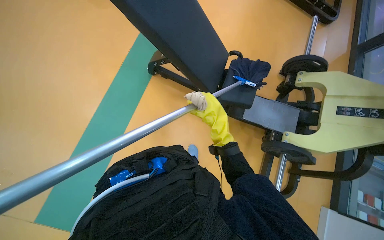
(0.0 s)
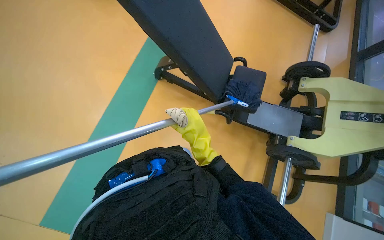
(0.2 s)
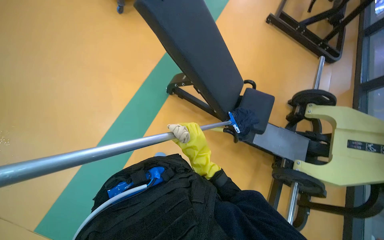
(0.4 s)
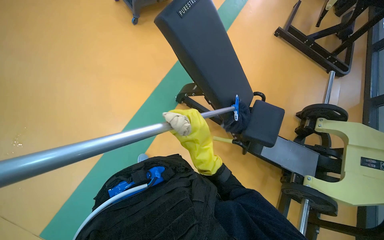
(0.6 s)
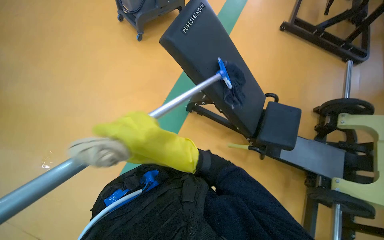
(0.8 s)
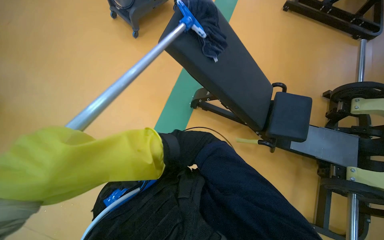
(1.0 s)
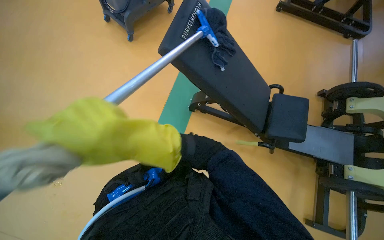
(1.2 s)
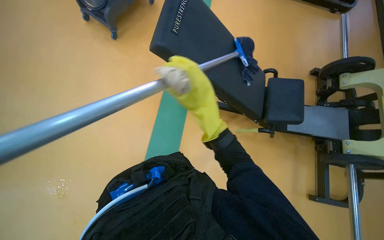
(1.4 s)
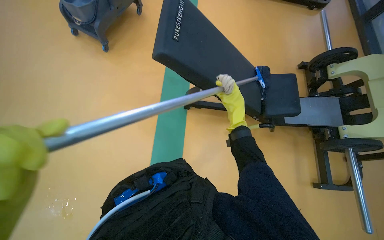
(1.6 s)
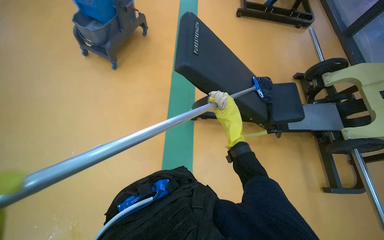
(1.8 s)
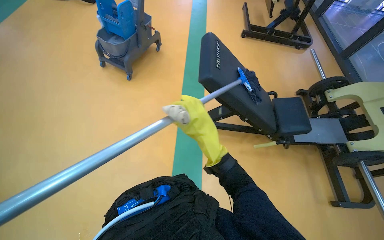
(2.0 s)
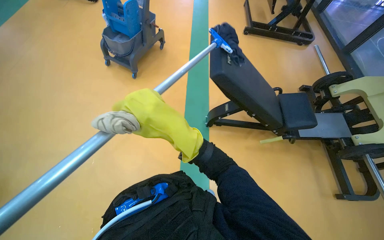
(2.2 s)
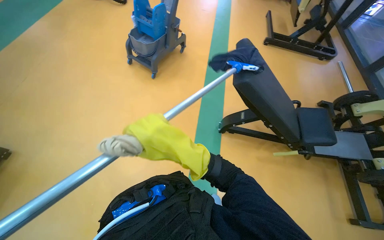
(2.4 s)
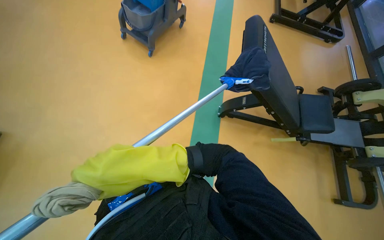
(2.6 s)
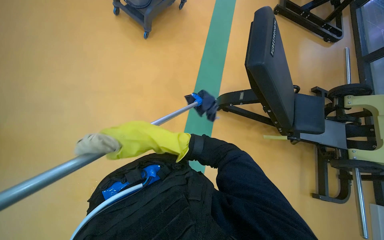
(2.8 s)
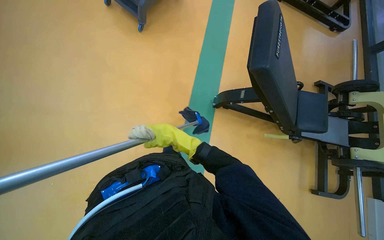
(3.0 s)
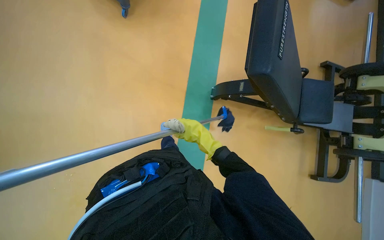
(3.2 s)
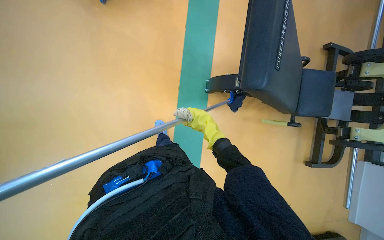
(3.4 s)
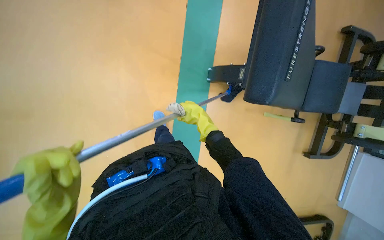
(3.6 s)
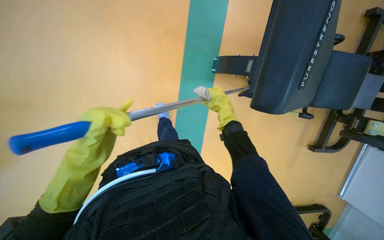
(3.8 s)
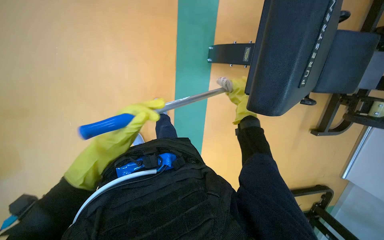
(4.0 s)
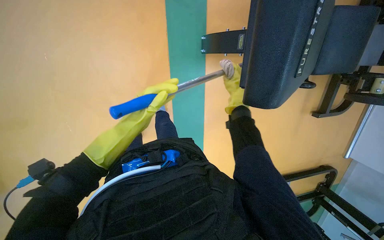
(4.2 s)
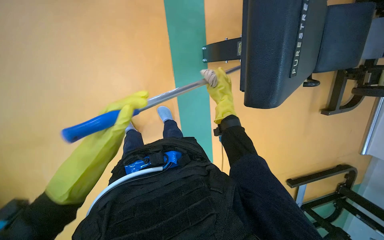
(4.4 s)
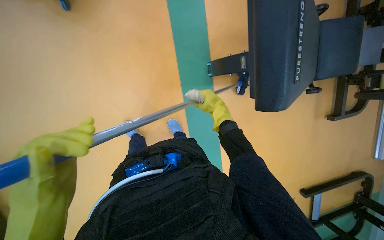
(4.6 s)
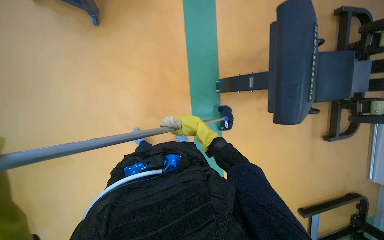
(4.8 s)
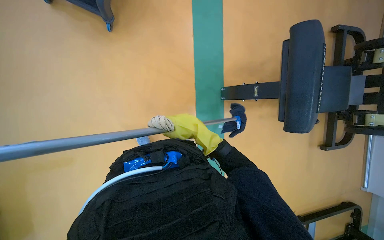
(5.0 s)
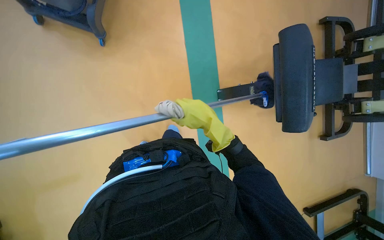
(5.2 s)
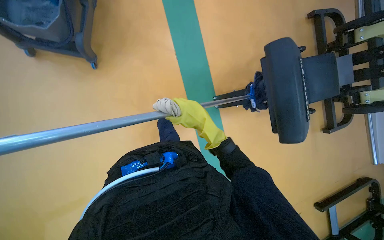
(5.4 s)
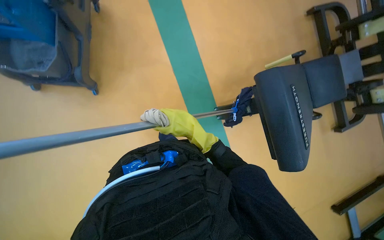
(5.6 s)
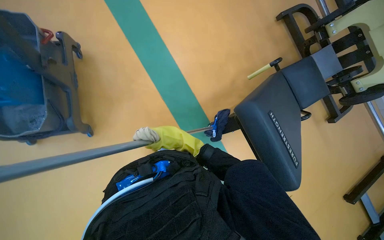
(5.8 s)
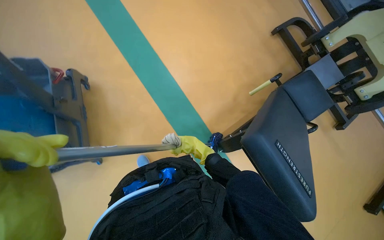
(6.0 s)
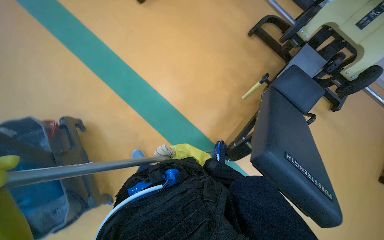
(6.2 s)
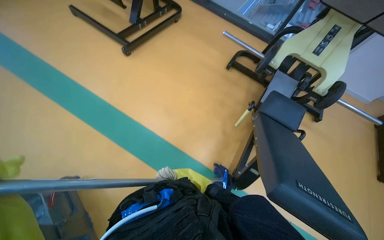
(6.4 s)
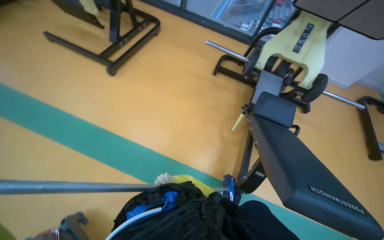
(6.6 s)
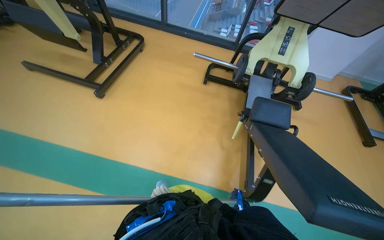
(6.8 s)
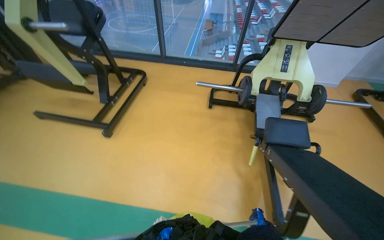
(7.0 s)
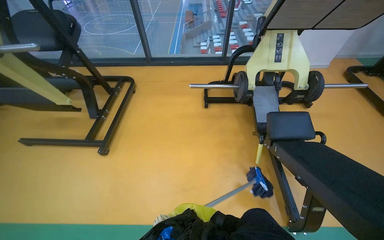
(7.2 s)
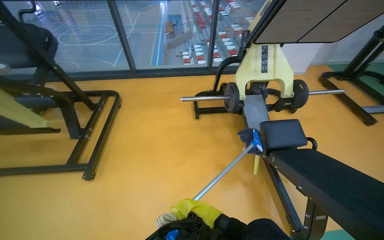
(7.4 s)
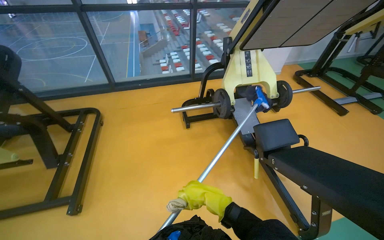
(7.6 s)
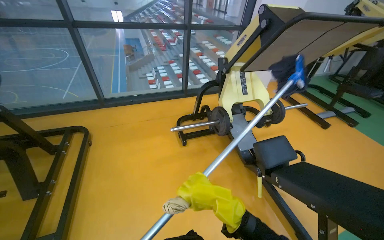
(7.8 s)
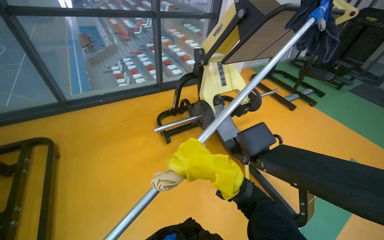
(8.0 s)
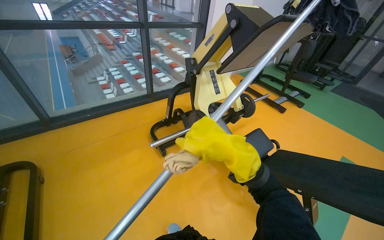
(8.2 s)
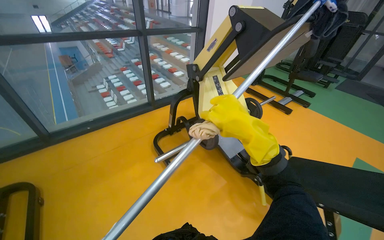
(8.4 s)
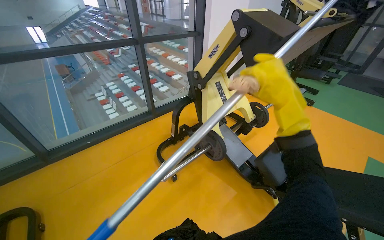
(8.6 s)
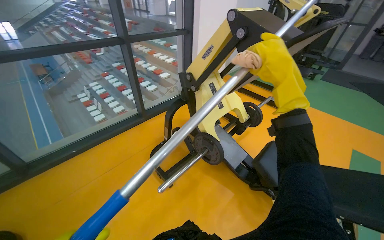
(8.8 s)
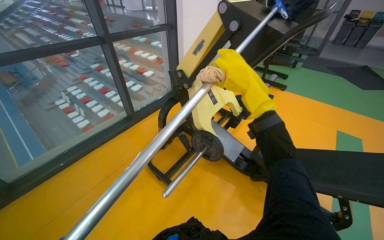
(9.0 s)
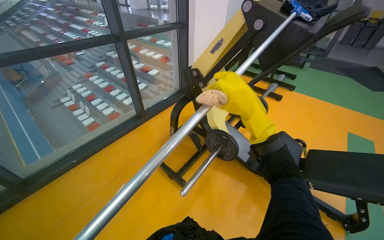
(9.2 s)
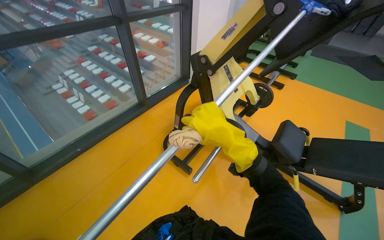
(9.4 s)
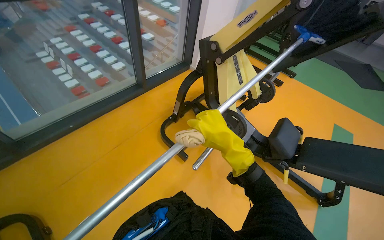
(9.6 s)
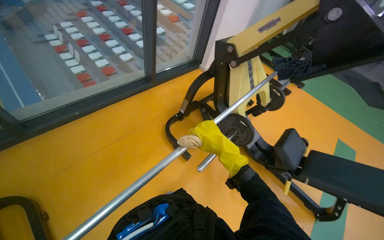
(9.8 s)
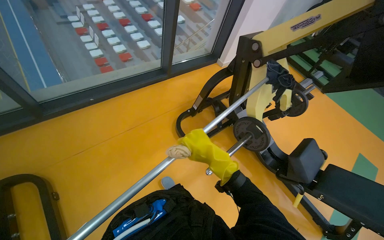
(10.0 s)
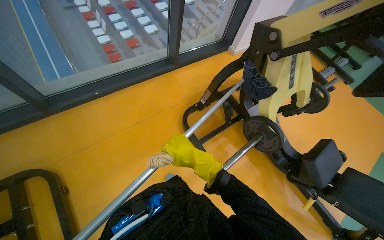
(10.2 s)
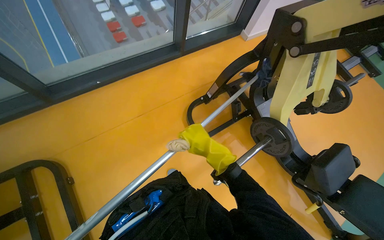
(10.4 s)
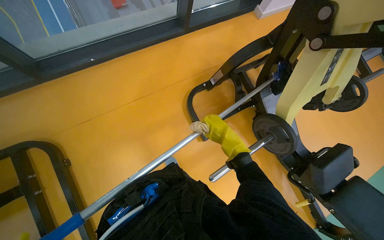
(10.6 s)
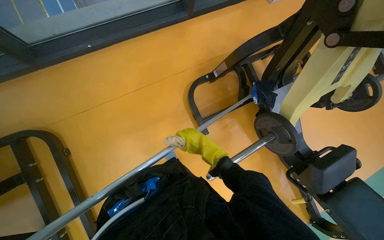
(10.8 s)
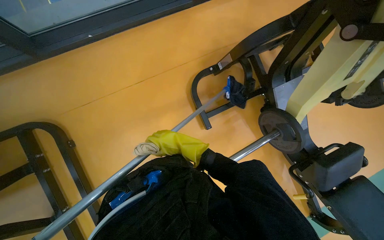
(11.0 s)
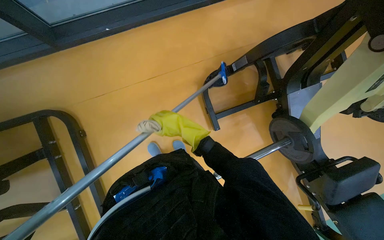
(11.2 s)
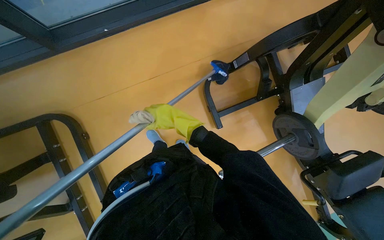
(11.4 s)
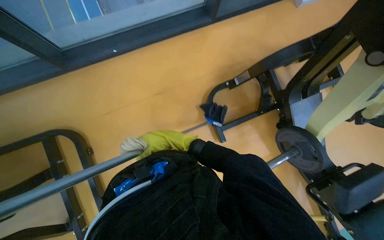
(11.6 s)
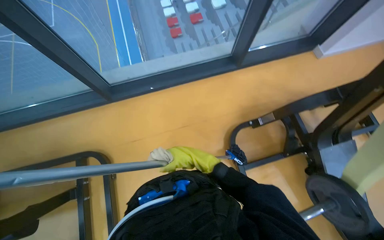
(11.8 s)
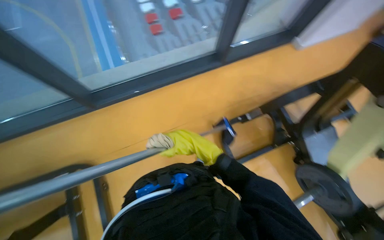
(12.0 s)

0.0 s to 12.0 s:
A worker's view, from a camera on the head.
Job: wiping surfaces.
The whole recording: Cleaning gym equipment. The worker cleans various gym machines, including a stair climber and stationary bikes, using a long-handled tool and a cloth.
0.0 to 1.6 s: The right hand travels to the left and back again, approximately 40 cm each way.
1.6 to 3.0 s: The wearer moves to the left, roughly 50 cm.
3.0 to 4.4 s: The camera pitches downward, by roughly 25 degrees. The right hand shifts approximately 10 cm to the right.
4.4 to 6.0 s: The wearer moves approximately 50 cm. The camera pitches upward, by some 20 degrees. The scene turns some 30 degrees counterclockwise in the picture.
6.0 to 7.6 s: The camera is carried some 90 cm. The head turns to the right by about 70 degrees. The view tilts approximately 25 degrees upward.
7.6 to 9.0 s: The wearer moves some 70 cm. The wearer's head swings about 35 degrees to the right.
9.0 to 10.4 s: The camera travels some 60 cm. The view tips downward by approximately 25 degrees.
10.4 to 12.0 s: The wearer looks about 15 degrees further to the left. The right hand goes to the left and returns, roughly 10 cm each way.

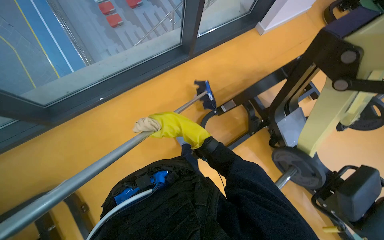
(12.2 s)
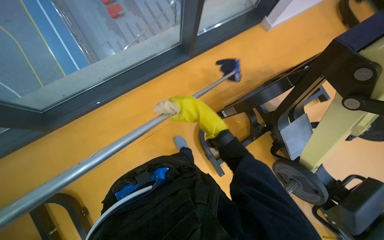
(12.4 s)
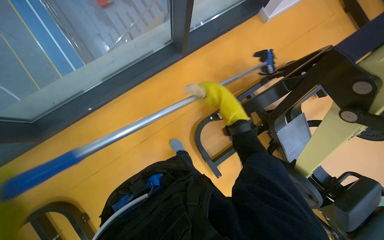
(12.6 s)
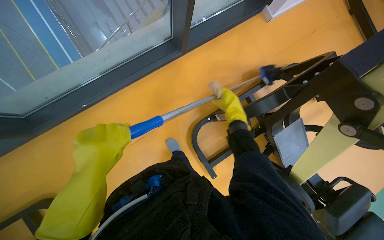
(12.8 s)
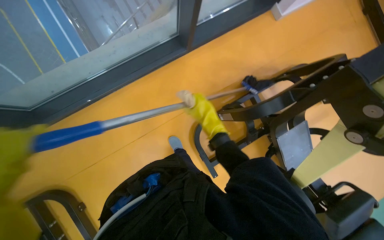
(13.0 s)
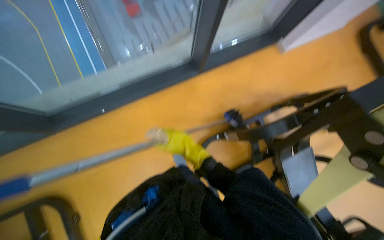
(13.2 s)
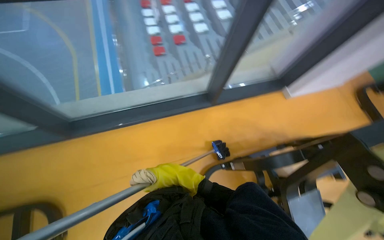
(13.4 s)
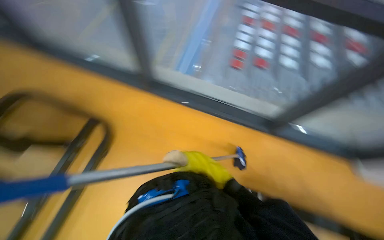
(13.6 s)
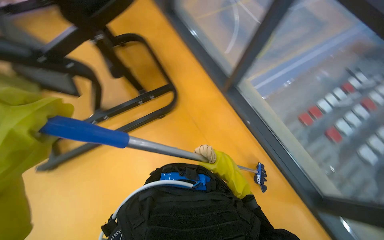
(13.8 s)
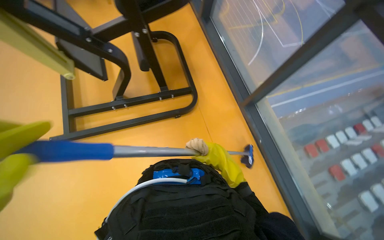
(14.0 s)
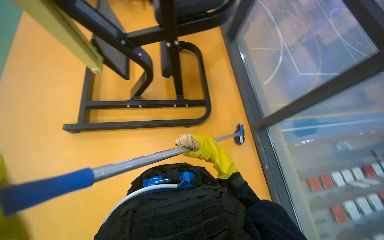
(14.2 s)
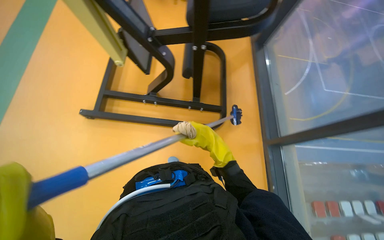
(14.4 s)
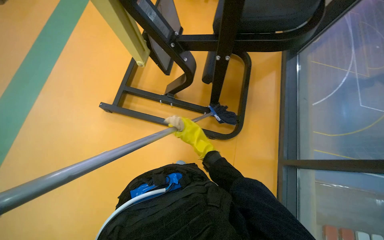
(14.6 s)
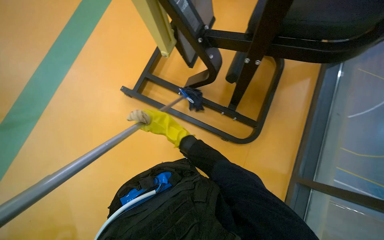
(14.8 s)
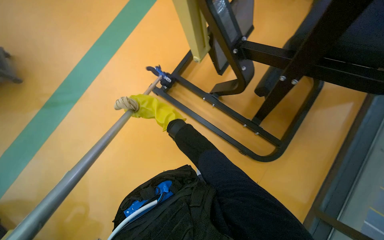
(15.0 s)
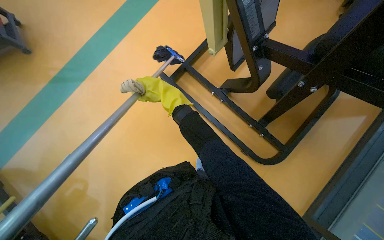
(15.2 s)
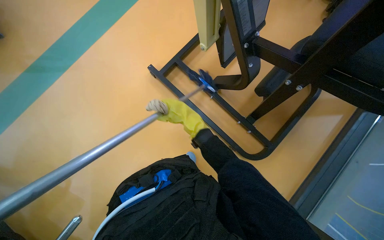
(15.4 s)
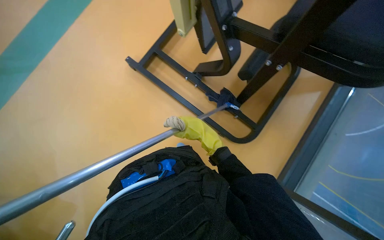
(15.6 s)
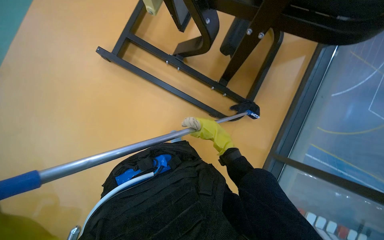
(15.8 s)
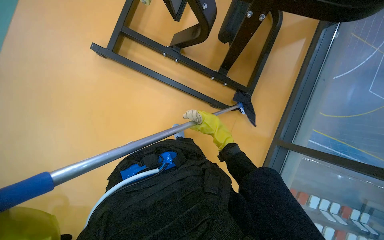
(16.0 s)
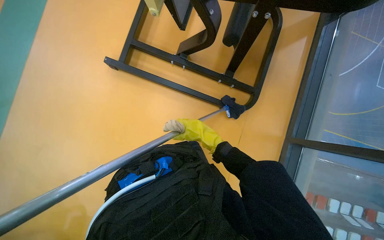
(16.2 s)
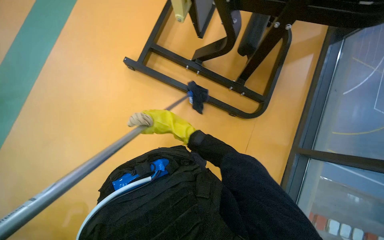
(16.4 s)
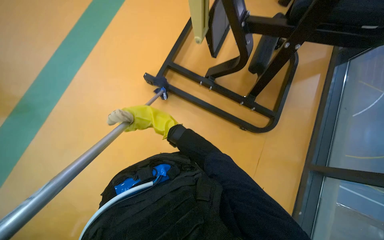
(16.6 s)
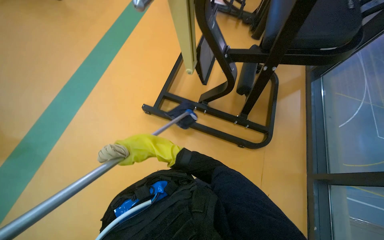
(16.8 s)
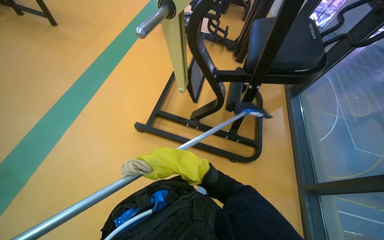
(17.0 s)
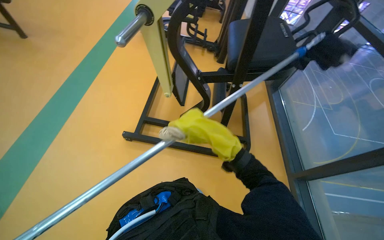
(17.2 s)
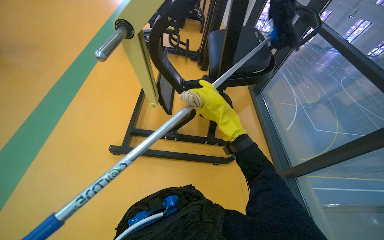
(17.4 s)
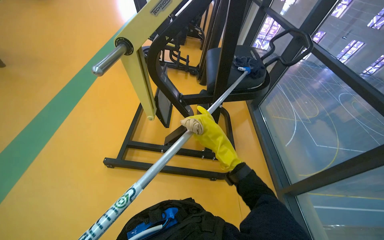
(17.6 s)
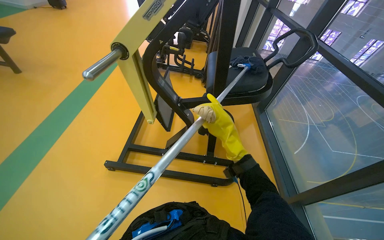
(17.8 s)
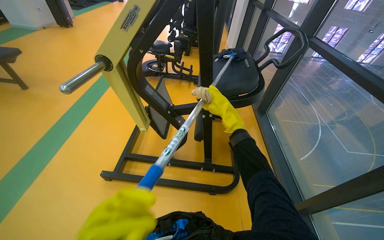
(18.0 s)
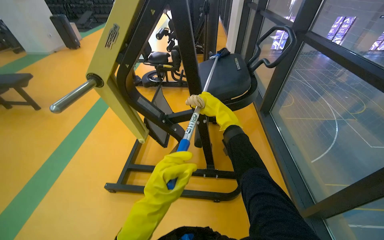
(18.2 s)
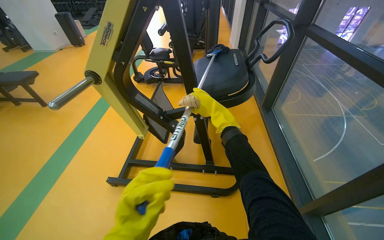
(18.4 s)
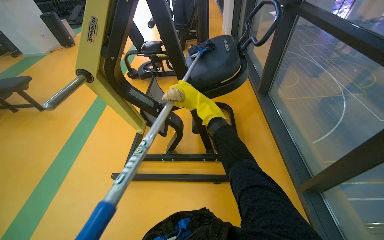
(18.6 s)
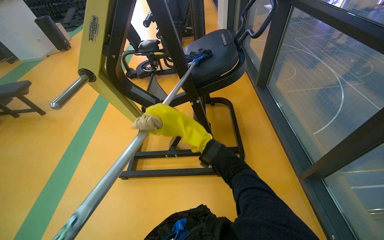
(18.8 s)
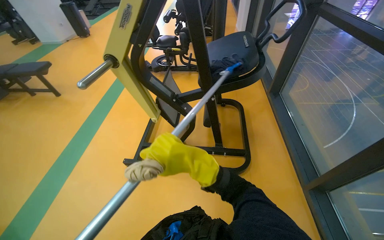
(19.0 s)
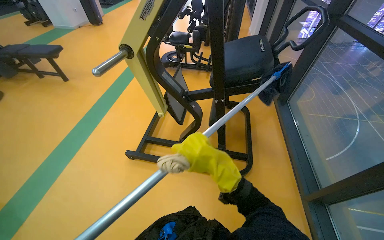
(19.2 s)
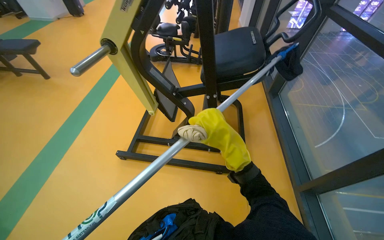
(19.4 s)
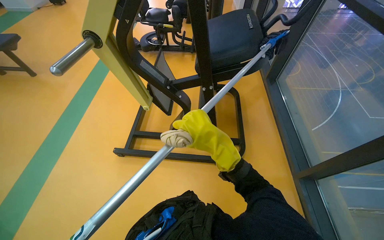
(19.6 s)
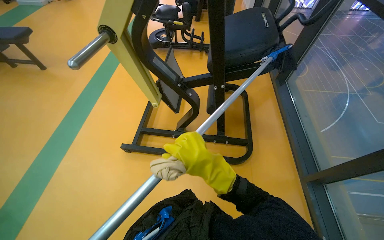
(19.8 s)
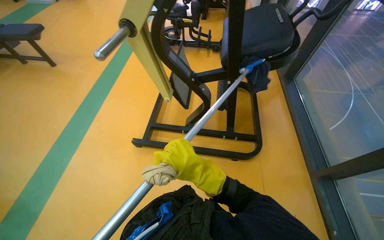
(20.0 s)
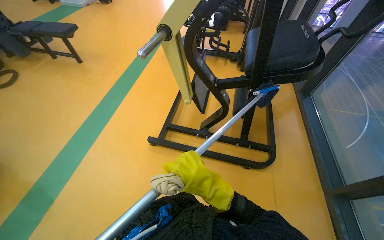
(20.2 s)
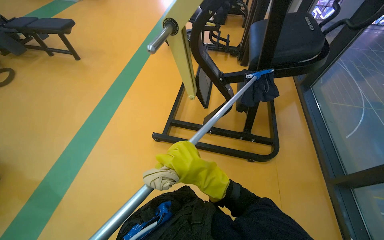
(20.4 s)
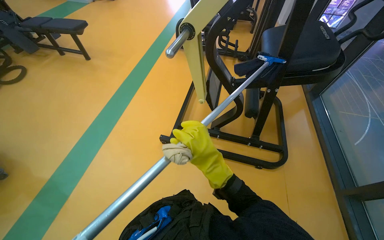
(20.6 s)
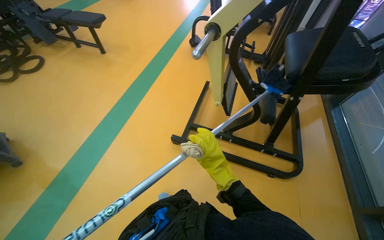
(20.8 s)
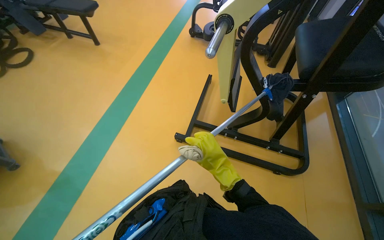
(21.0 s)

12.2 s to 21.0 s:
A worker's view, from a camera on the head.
Job: wiping surfaces.
The whole recording: Cleaning gym equipment. The worker cleans various gym machines, including a stair climber and stationary bikes, using a long-handled tool and a cloth.
12.2 to 13.6 s: The wearer's head swings approximately 45 degrees to the left. The camera pitches upward, by approximately 20 degrees.
13.6 to 15.2 s: The camera is carried about 40 cm. The head turns to the left by roughly 110 degrees.
16.6 to 18.0 s: The view tilts about 30 degrees upward.
18.0 to 19.6 s: The right hand is displaced down the picture and nearer to the camera by some 20 cm.
19.6 to 21.0 s: The head travels to the left, some 60 cm.
